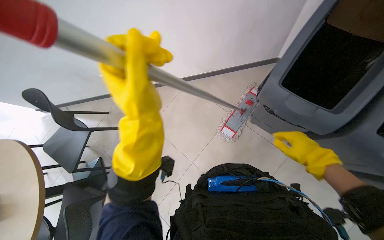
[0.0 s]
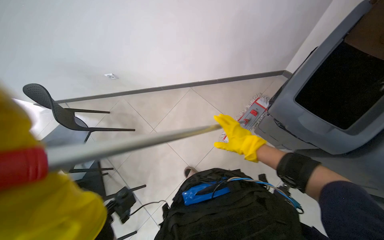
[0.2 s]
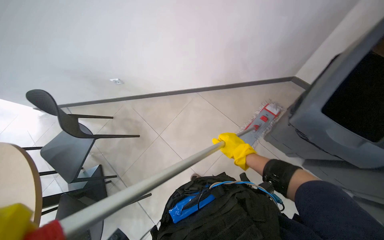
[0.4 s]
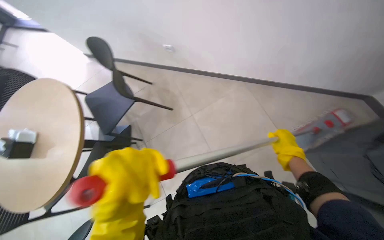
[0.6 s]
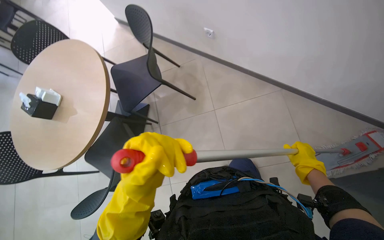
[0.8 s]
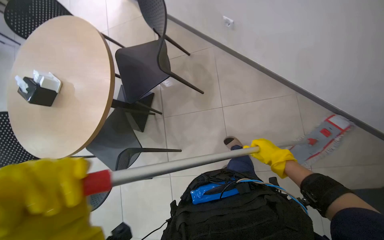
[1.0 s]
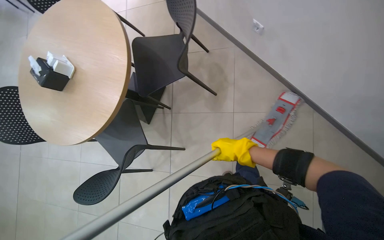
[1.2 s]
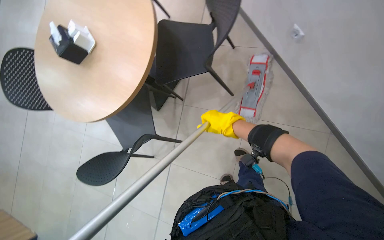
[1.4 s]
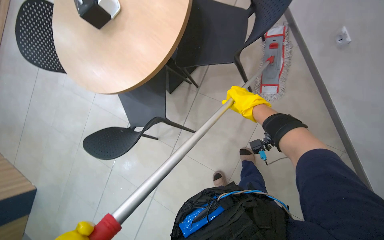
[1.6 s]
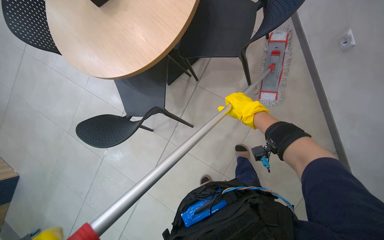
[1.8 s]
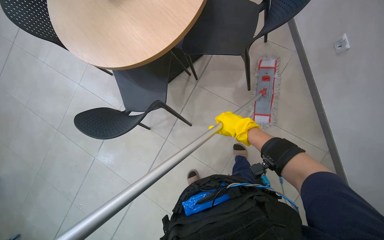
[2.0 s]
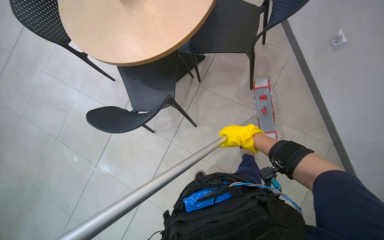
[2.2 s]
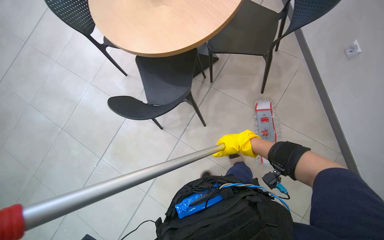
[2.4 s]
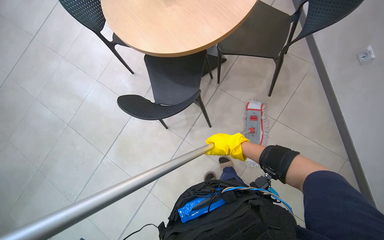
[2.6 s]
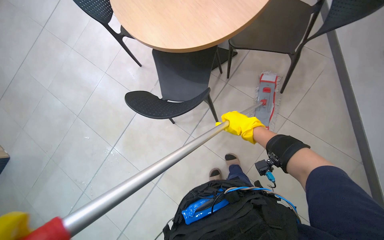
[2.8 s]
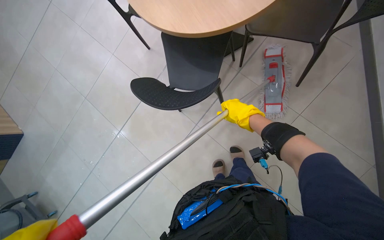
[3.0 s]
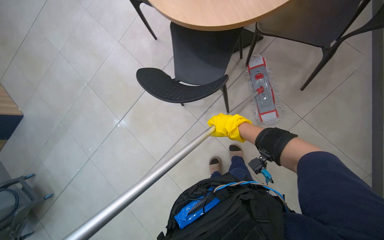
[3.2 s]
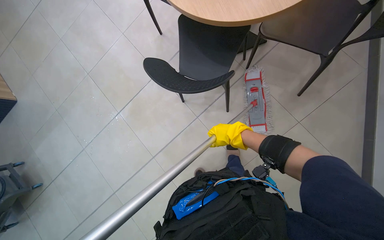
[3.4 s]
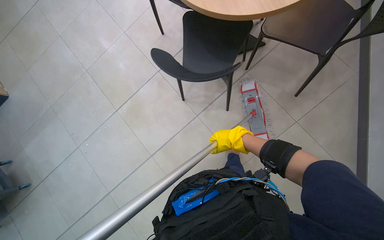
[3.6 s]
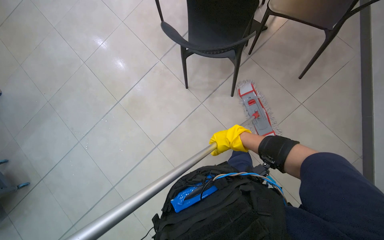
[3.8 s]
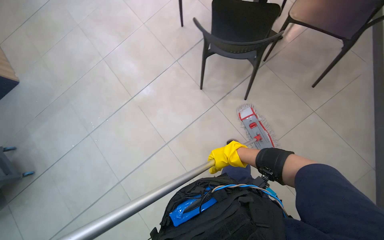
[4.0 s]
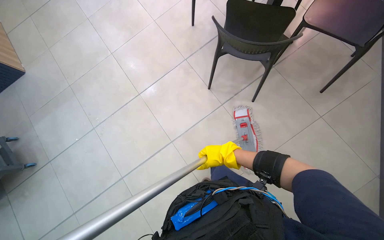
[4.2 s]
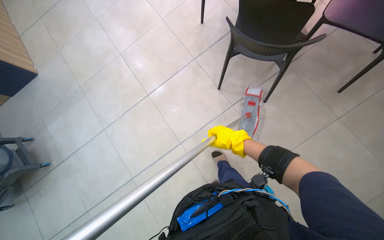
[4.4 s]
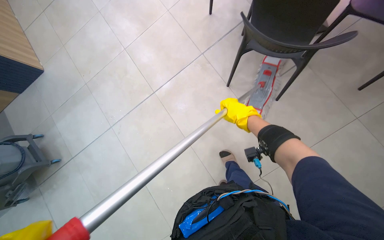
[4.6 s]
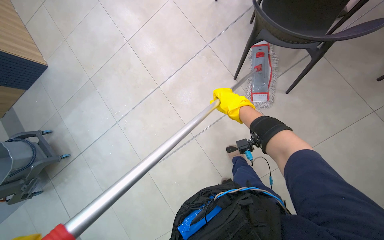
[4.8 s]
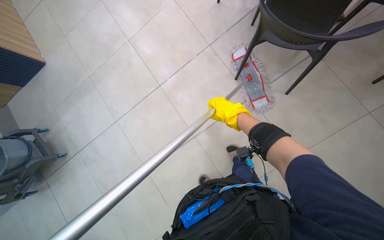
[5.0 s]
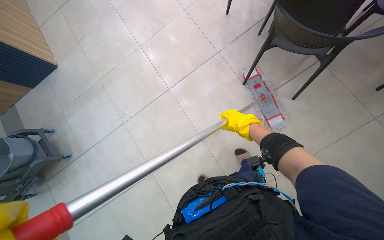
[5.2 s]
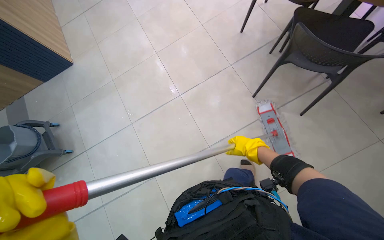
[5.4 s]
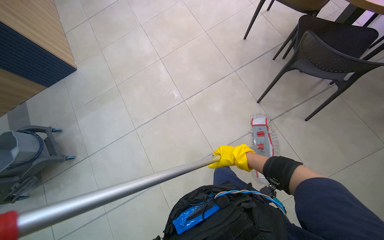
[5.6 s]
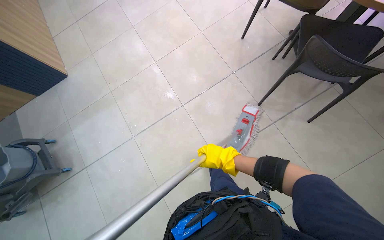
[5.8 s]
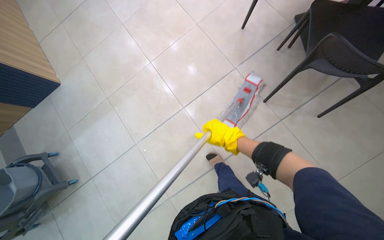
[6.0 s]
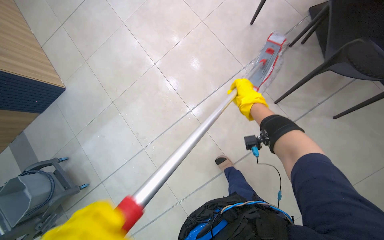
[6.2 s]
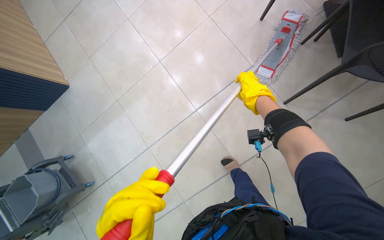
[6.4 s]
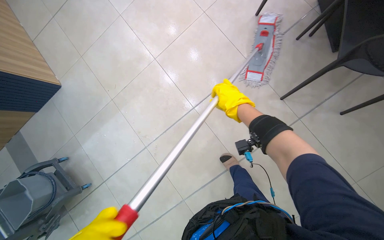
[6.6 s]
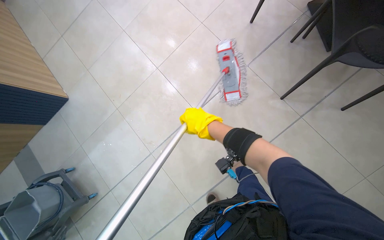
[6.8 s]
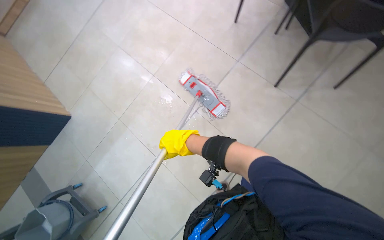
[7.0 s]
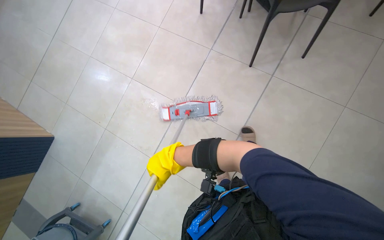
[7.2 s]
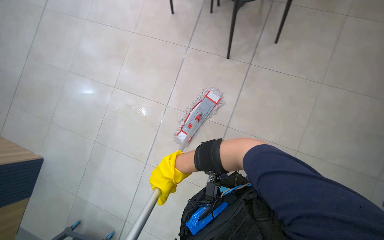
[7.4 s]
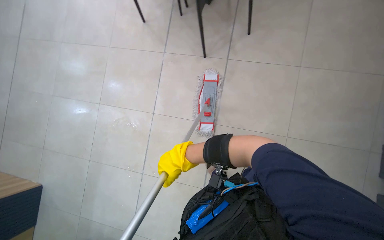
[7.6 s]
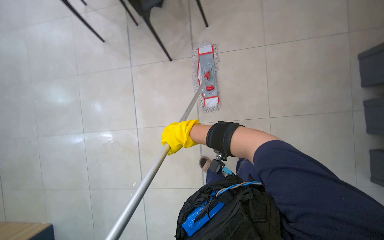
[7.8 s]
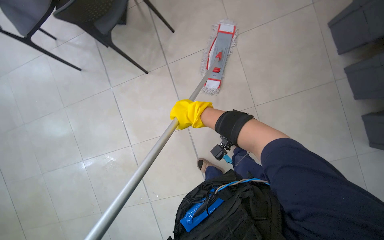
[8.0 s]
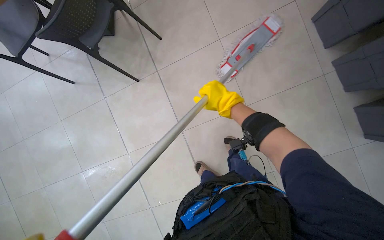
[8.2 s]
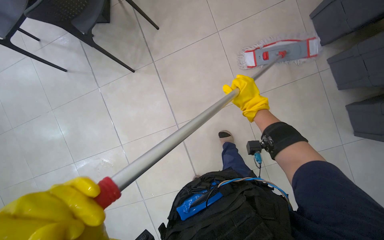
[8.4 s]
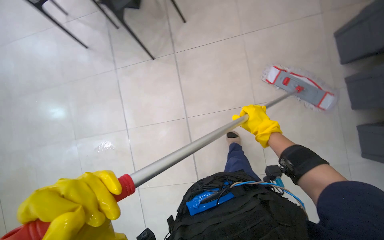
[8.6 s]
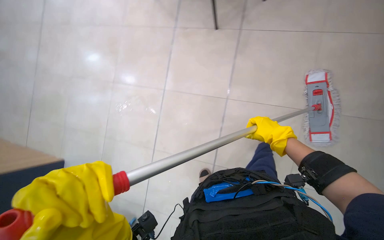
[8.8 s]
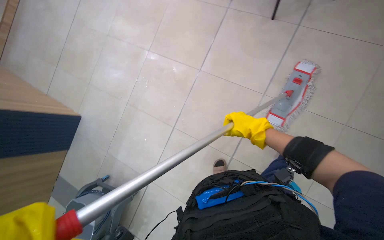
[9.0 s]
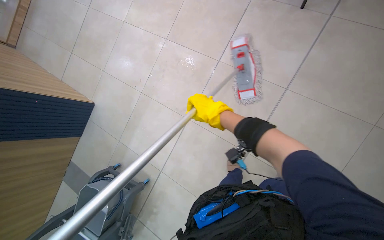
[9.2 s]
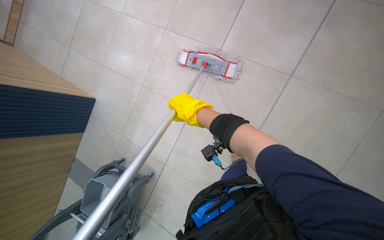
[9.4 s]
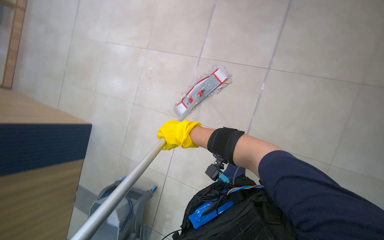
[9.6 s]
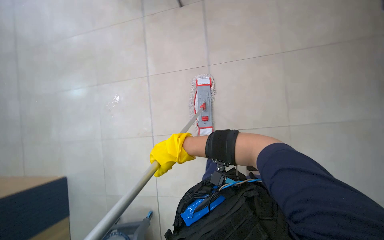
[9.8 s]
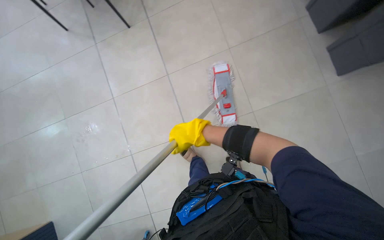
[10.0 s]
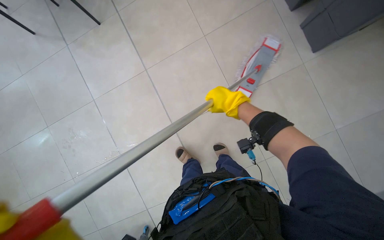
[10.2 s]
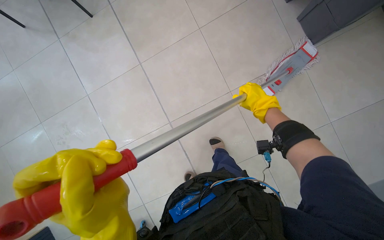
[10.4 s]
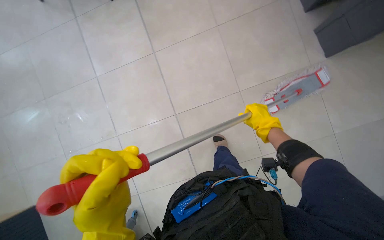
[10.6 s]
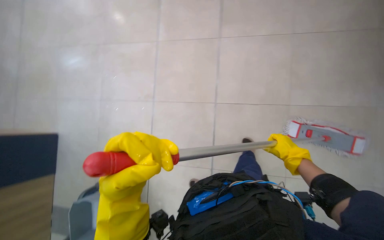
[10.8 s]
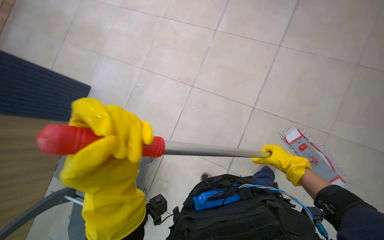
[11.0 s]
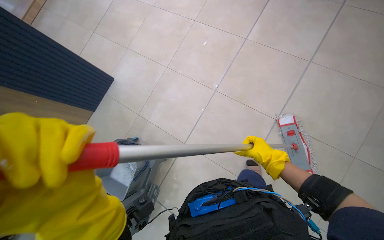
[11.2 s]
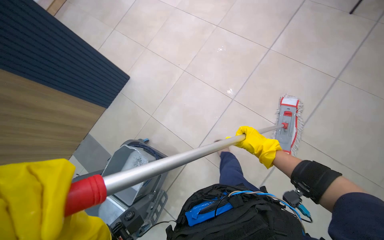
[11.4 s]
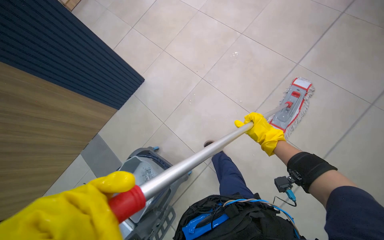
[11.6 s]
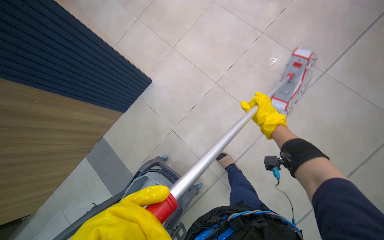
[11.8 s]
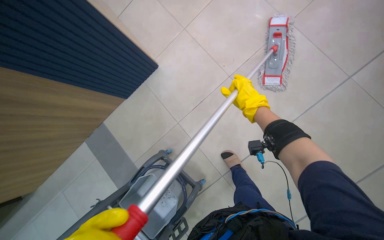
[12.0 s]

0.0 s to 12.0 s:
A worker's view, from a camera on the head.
Job: mopping floor.
The whole recording: Mopping cafeteria floor. The worker mops the cafeteria floor with a mop and bucket.
1.6 to 3.0 s: The right hand moves some 5 cm down the picture and comes back.
3.0 to 4.4 s: The right hand travels to the left by about 20 cm.
4.4 to 6.0 s: The head travels about 40 cm.
6.0 to 7.6 s: The scene rotates counterclockwise by roughly 45 degrees.
9.0 to 10.4 s: The scene turns about 45 degrees counterclockwise in the picture.

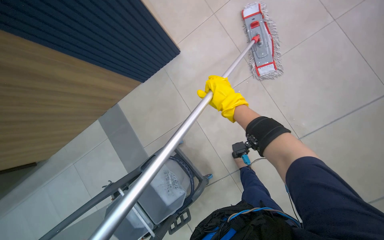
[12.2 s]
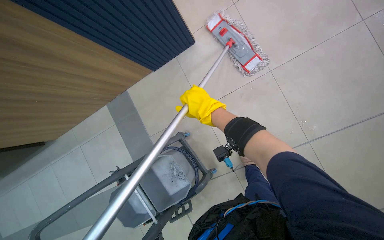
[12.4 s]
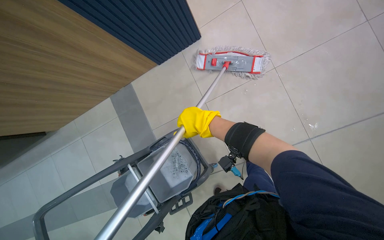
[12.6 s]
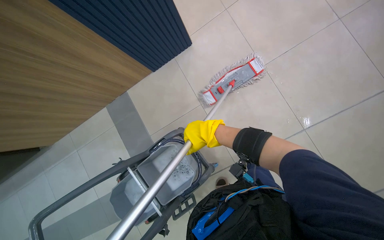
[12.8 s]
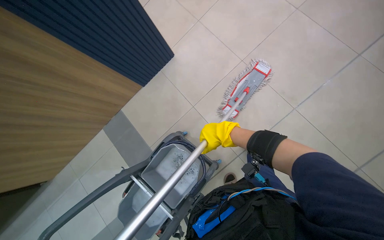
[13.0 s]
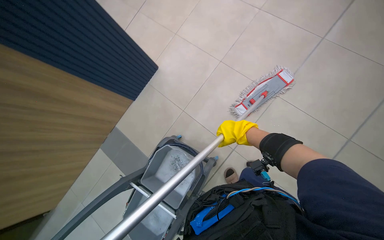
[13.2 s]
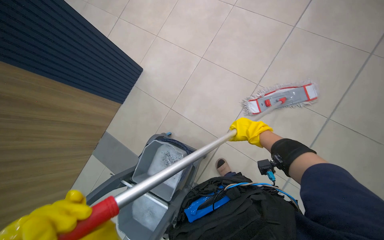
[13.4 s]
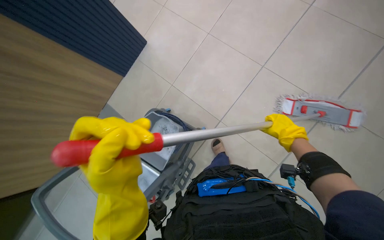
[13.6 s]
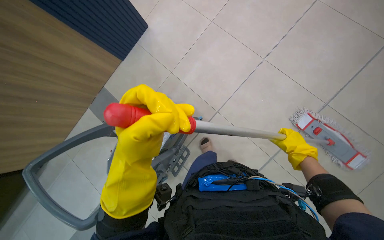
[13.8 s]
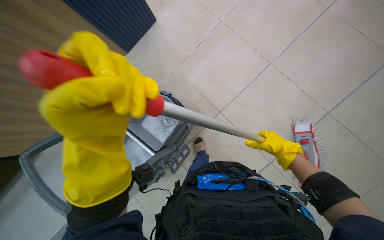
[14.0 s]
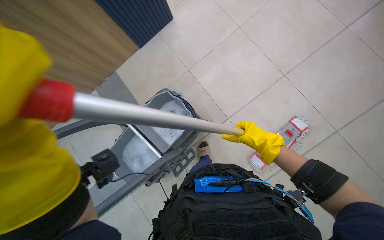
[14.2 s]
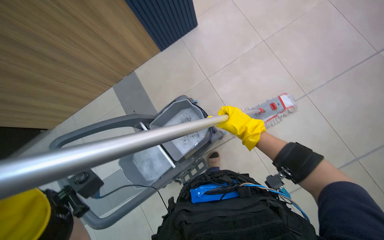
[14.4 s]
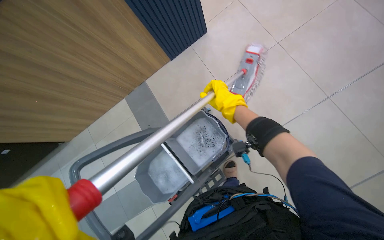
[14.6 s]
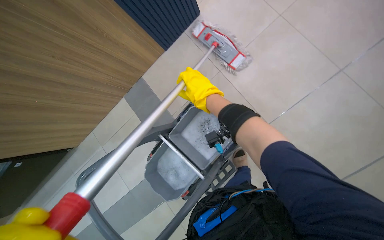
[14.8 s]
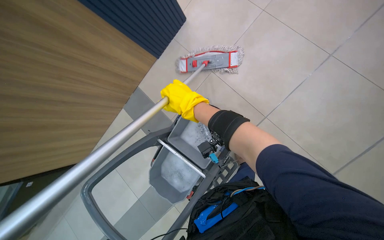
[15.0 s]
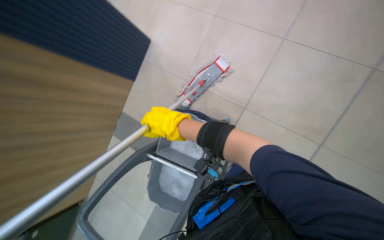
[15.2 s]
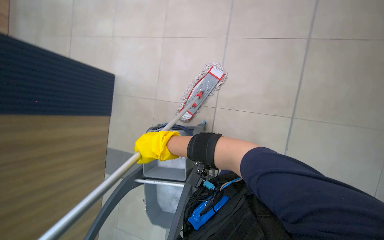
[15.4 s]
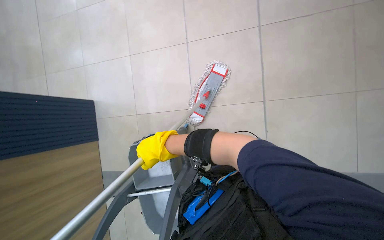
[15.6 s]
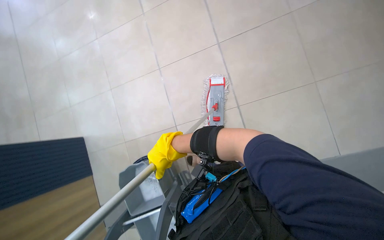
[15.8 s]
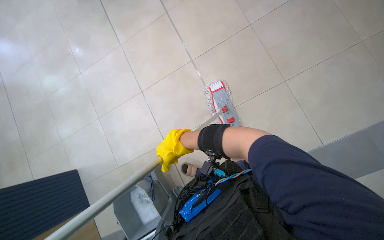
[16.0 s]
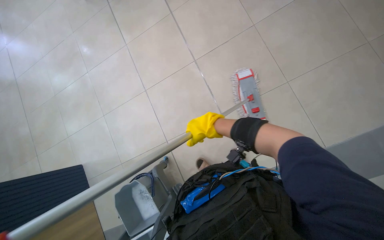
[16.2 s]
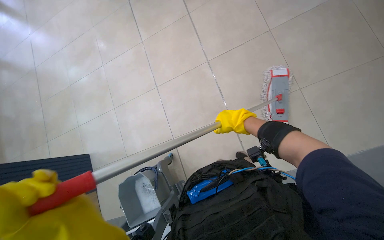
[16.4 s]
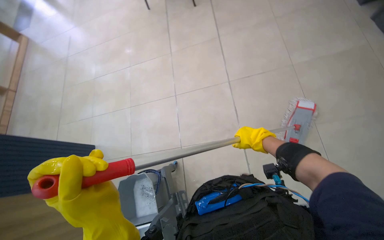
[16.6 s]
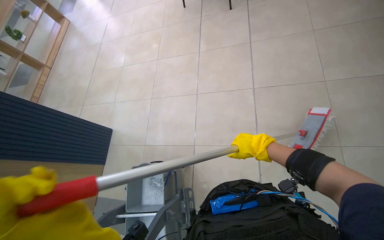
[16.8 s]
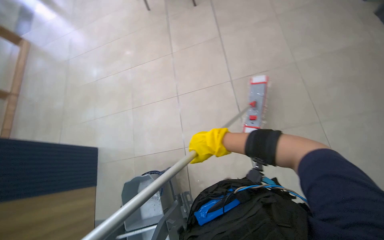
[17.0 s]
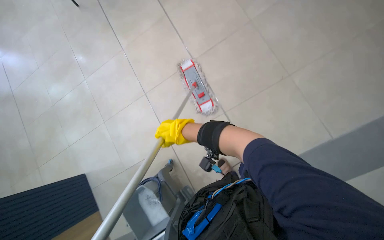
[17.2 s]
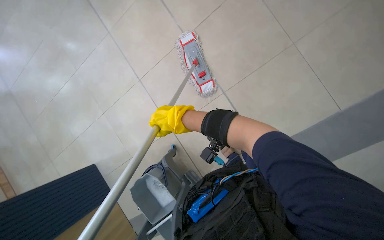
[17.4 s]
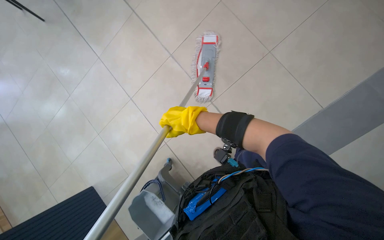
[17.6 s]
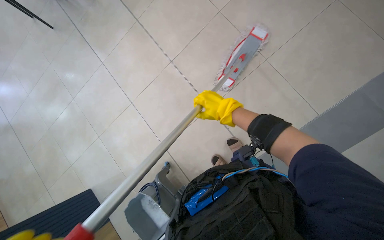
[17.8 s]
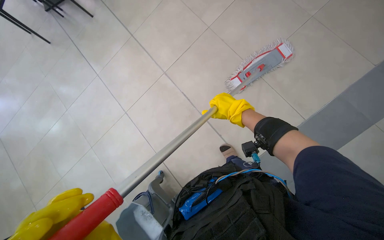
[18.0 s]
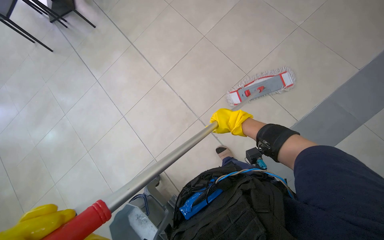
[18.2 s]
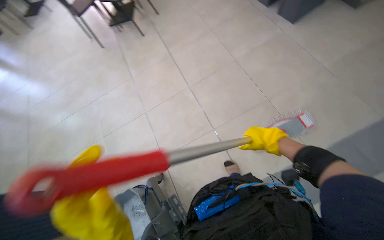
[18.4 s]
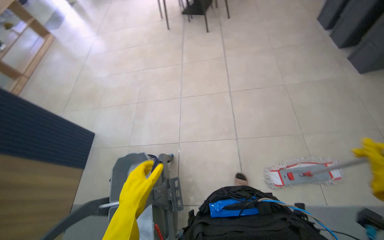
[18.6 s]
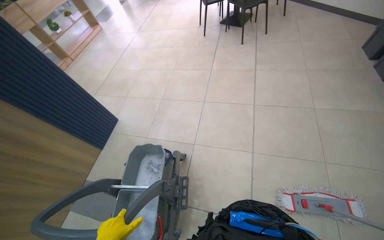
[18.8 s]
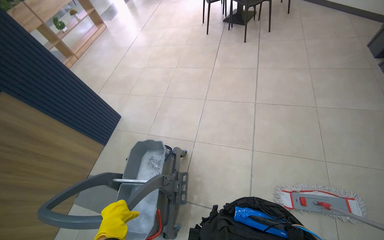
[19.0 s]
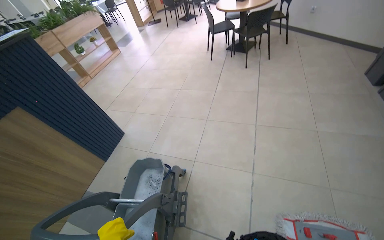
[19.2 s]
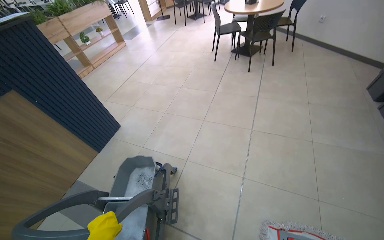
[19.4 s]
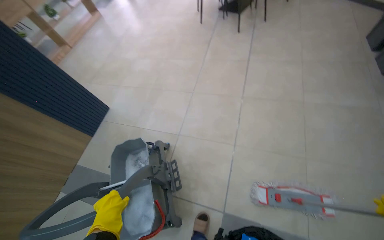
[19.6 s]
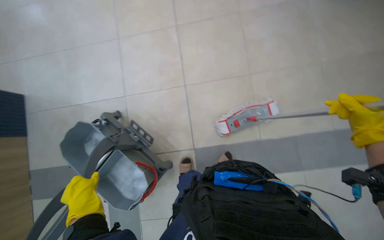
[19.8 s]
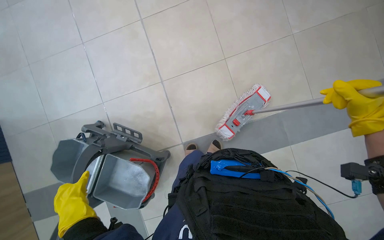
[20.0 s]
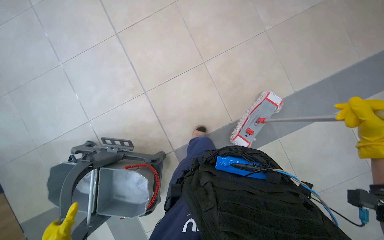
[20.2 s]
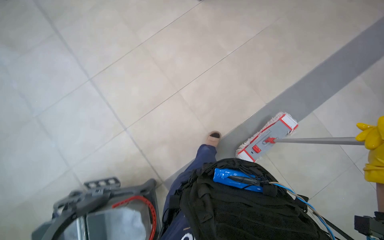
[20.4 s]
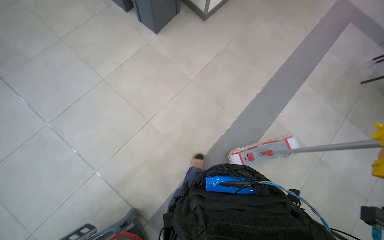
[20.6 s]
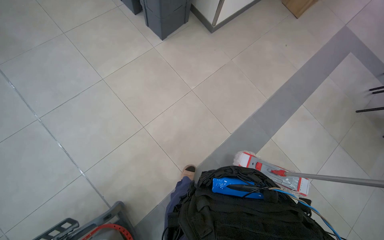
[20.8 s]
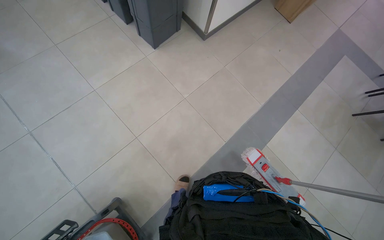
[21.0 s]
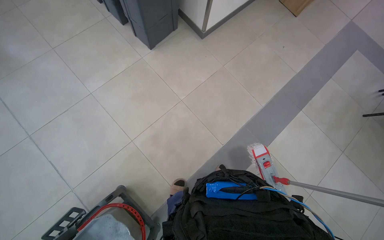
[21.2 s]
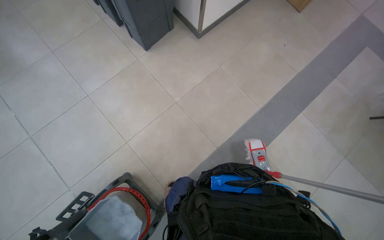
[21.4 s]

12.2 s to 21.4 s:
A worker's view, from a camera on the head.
Job: mopping floor.
The whole recording: Mopping cafeteria floor. The worker mops the cafeteria floor with a mop and bucket.
15.2 to 16.8 s: The wearer looks some 20 degrees further upward. The scene rotates counterclockwise by roughly 25 degrees.
16.8 to 18.4 s: Everything in view rotates about 30 degrees counterclockwise.
18.4 to 19.8 s: The wearer looks roughly 20 degrees further downward.
19.8 to 21.4 s: The wearer's head swings some 35 degrees to the right.
